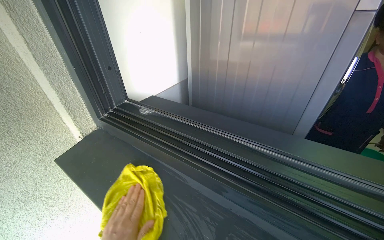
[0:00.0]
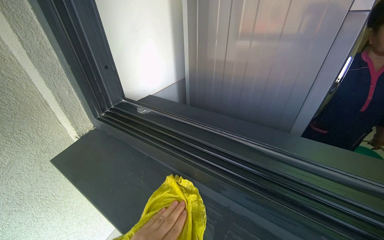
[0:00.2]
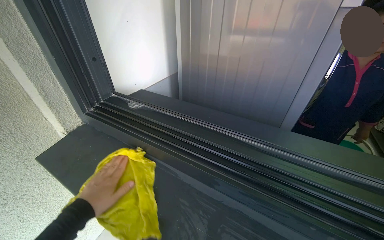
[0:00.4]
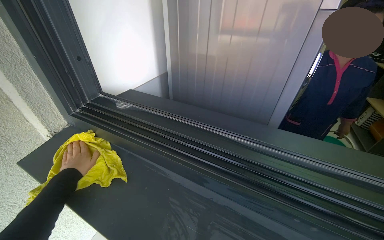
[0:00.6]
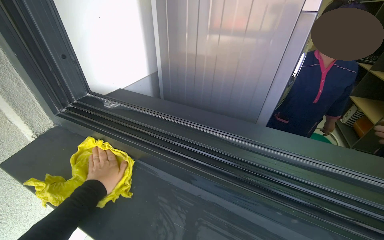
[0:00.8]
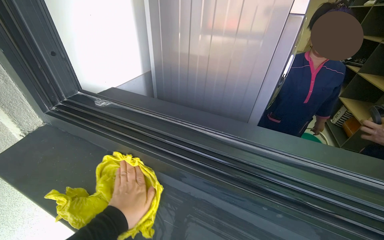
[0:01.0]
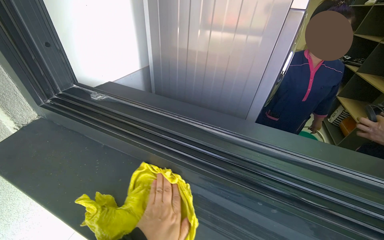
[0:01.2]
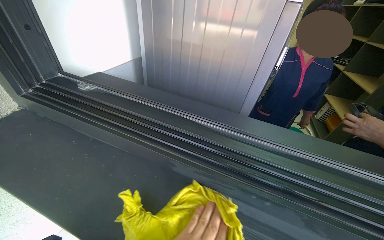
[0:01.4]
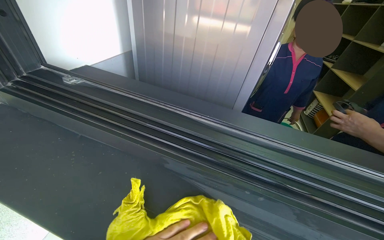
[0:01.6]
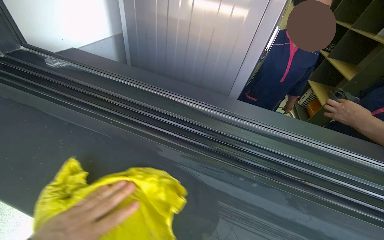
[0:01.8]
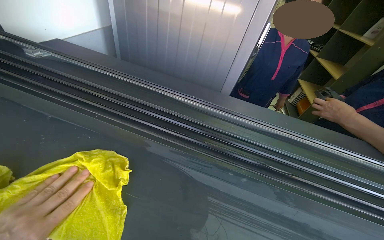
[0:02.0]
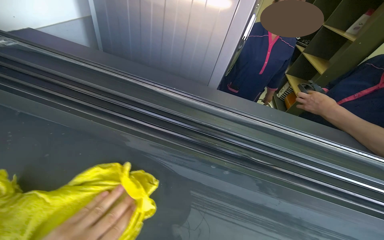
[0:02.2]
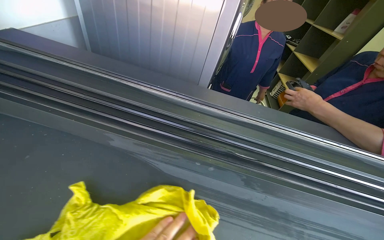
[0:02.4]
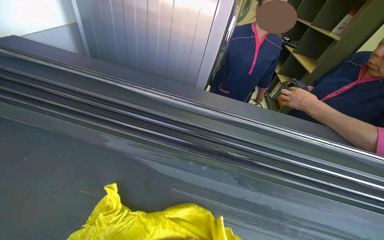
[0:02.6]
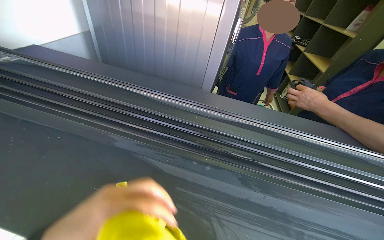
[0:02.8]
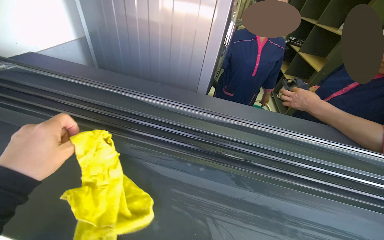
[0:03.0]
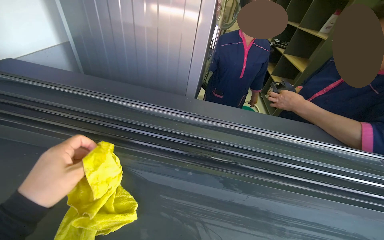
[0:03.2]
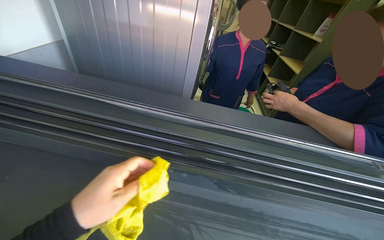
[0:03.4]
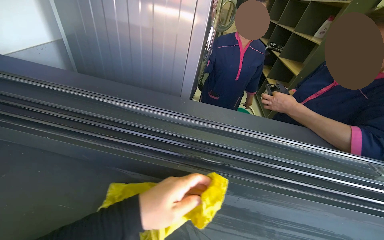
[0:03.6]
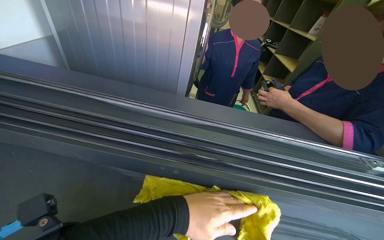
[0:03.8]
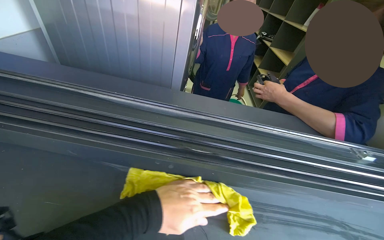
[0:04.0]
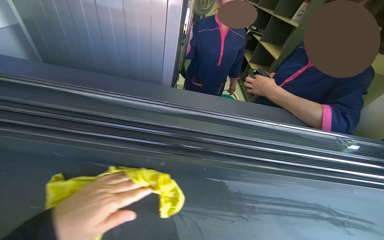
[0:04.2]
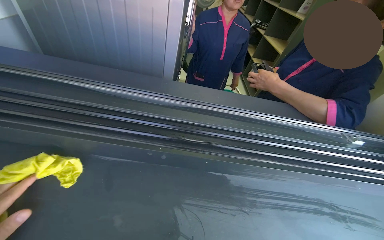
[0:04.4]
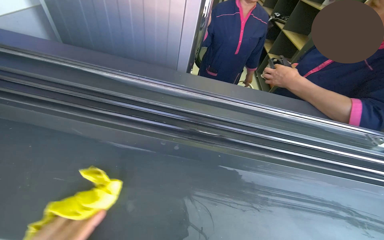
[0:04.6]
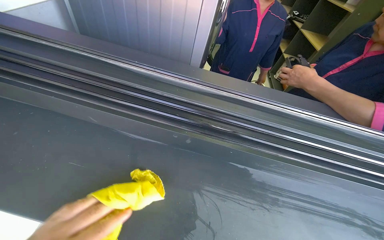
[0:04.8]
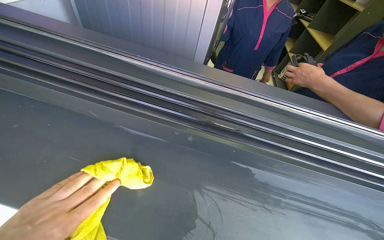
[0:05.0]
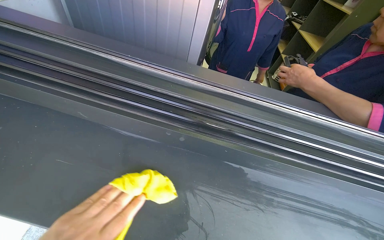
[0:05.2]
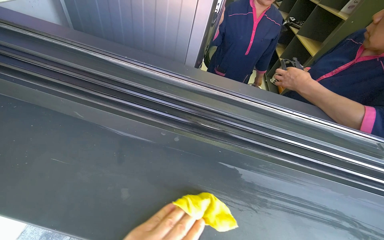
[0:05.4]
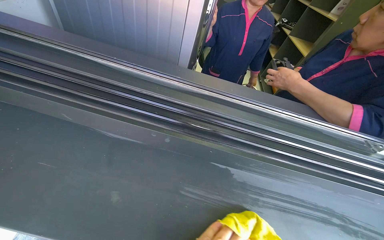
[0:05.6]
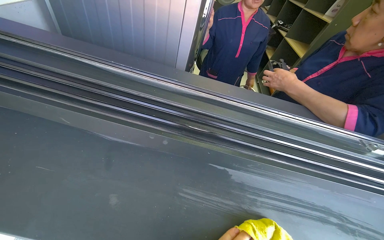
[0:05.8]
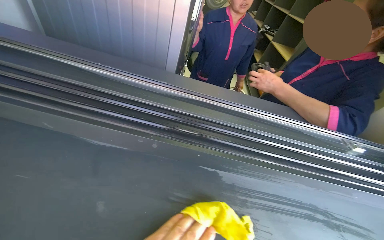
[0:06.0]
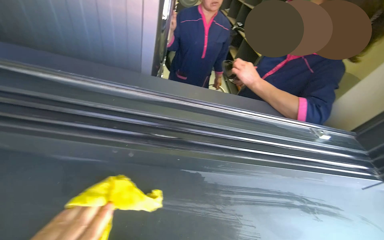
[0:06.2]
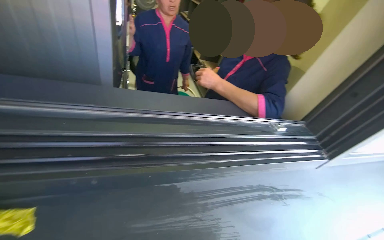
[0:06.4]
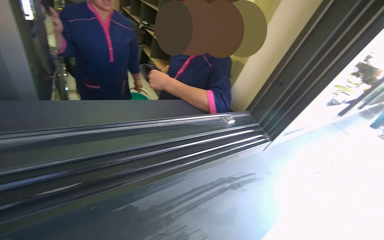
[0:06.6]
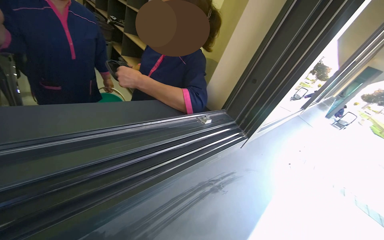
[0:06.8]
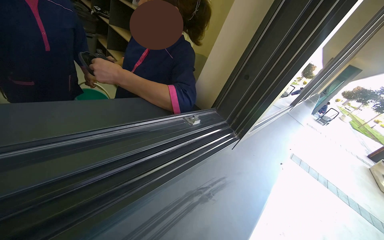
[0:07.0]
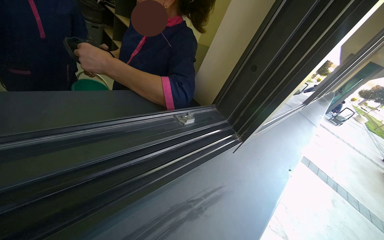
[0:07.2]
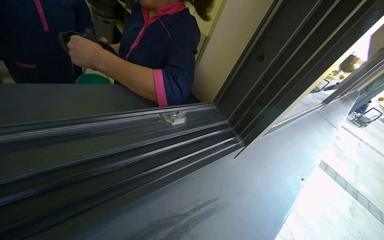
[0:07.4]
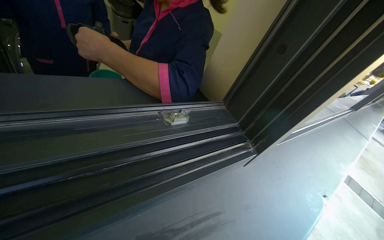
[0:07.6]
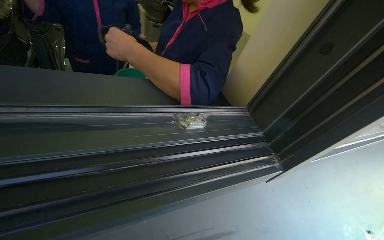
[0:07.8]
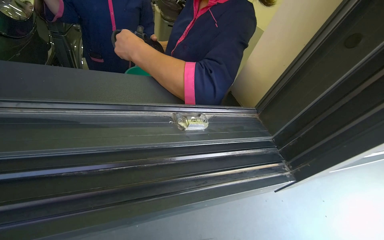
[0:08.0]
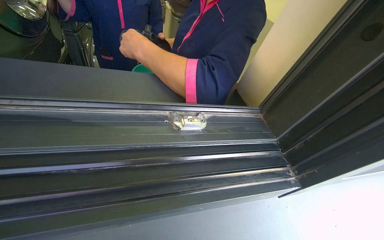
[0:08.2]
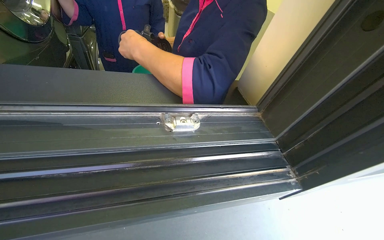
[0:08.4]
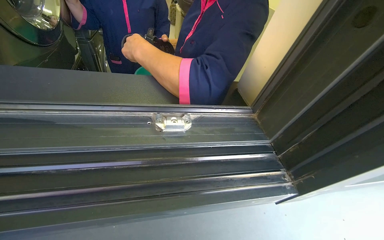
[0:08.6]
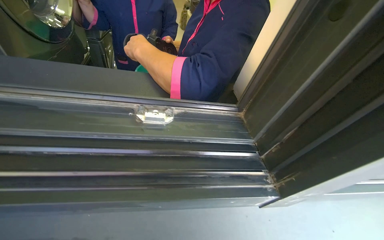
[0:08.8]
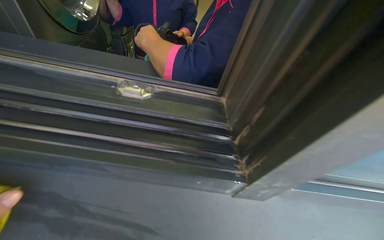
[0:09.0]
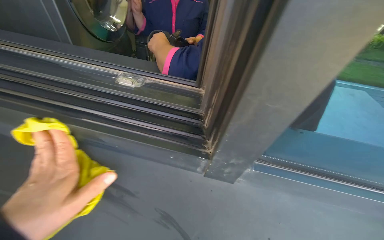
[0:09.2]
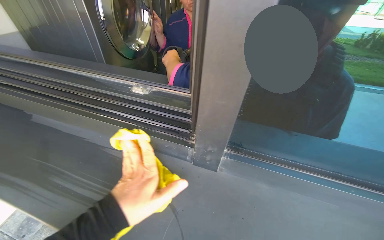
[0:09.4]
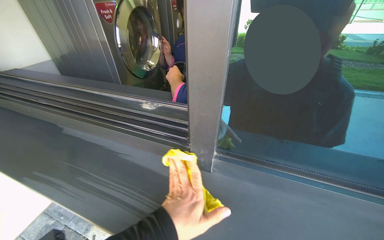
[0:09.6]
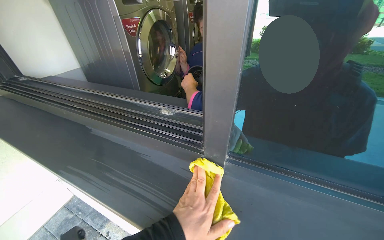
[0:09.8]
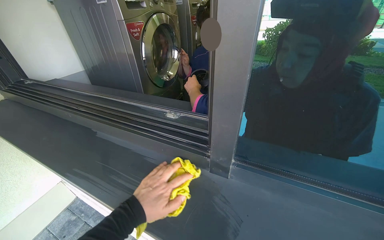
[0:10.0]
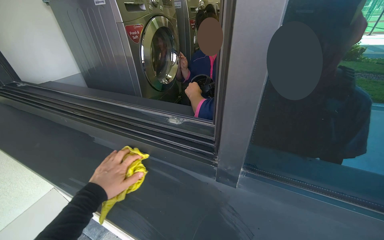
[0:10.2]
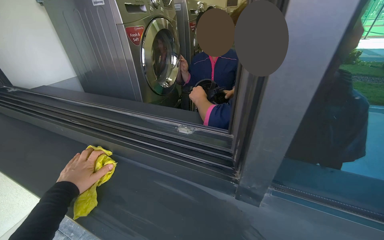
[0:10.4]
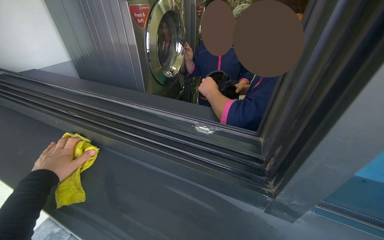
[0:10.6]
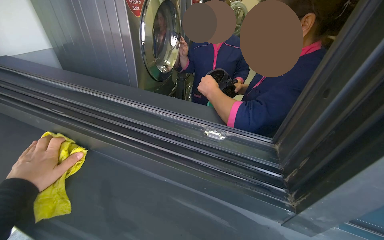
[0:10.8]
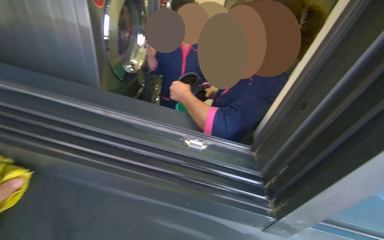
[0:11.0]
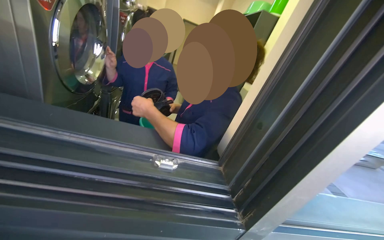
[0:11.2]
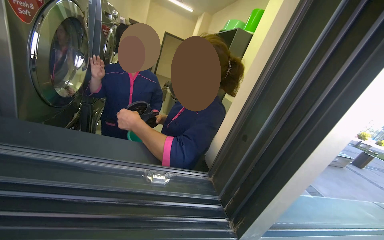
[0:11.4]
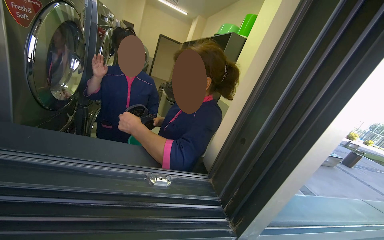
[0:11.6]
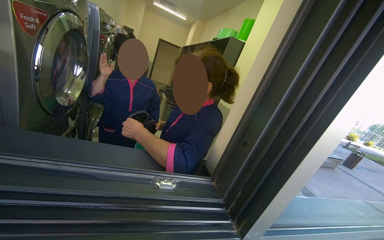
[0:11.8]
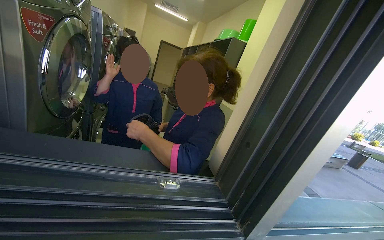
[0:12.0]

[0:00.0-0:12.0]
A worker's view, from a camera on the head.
Job: wiping surfaces.
The whole recording: Wiping window frame. The worker wipes the inside of the opened window frames with a yellow cloth.
0:00.0 to 0:01.6: The camera is aimed approximately 15 degrees further to the right.
0:06.0 to 0:07.6: The head turns to the right by approximately 35 degrees.
0:07.6 to 0:09.0: The wearer's head swings approximately 35 degrees to the left.
0:09.0 to 0:10.4: The view swings about 25 degrees to the left. The wearer looks some 15 degrees further upward.
0:10.4 to 0:12.0: The camera is aimed approximately 40 degrees further to the right.

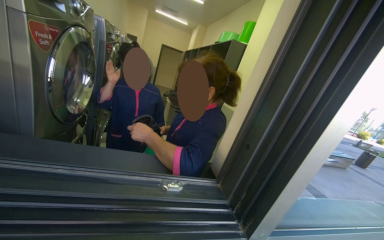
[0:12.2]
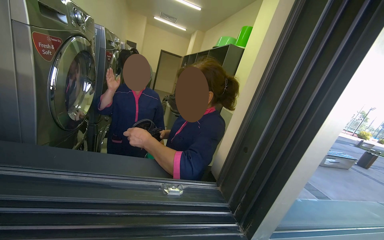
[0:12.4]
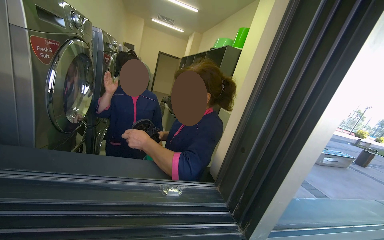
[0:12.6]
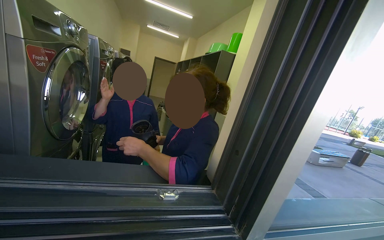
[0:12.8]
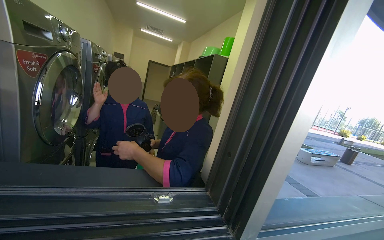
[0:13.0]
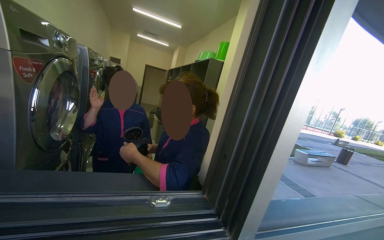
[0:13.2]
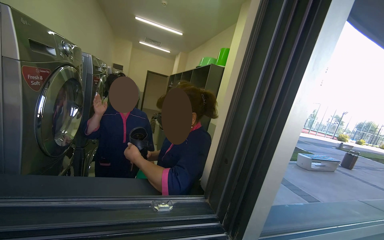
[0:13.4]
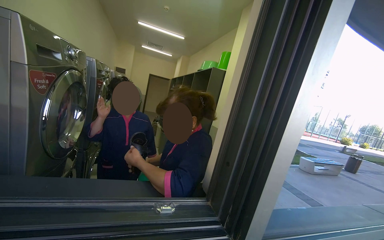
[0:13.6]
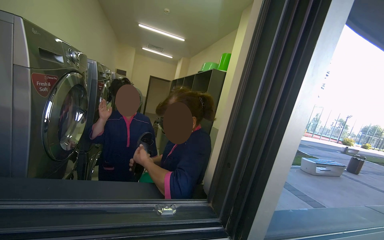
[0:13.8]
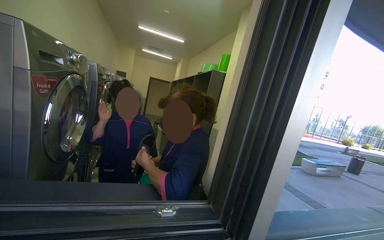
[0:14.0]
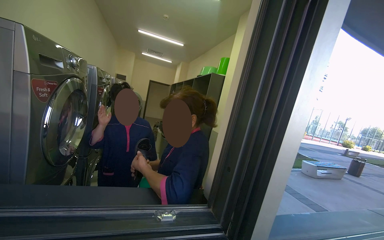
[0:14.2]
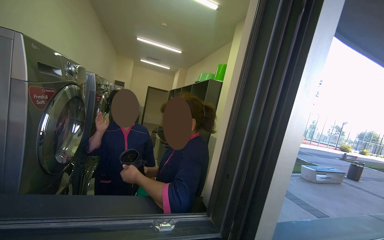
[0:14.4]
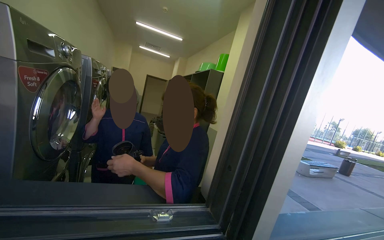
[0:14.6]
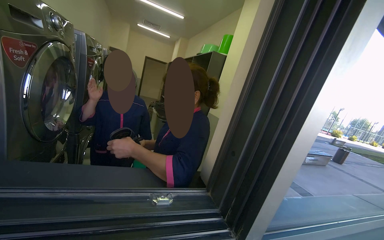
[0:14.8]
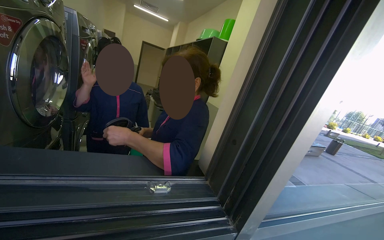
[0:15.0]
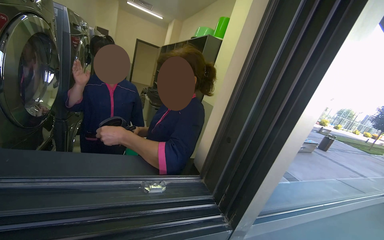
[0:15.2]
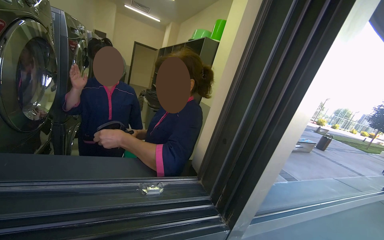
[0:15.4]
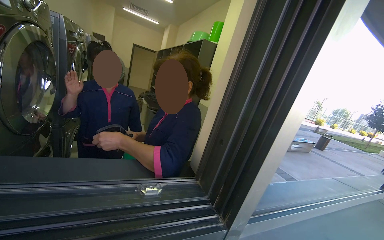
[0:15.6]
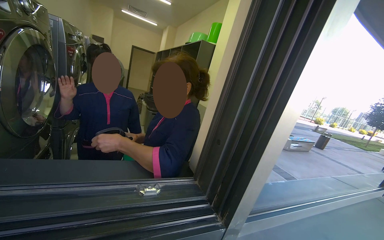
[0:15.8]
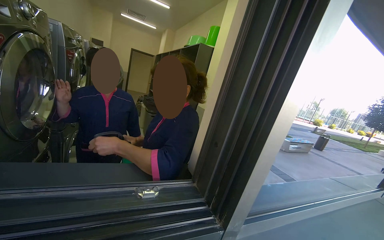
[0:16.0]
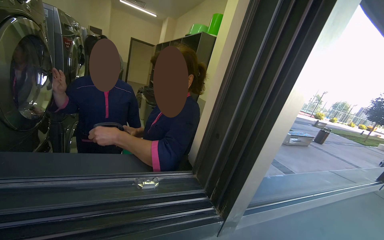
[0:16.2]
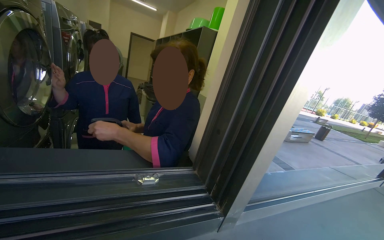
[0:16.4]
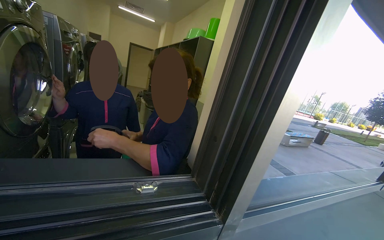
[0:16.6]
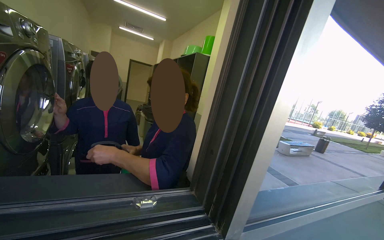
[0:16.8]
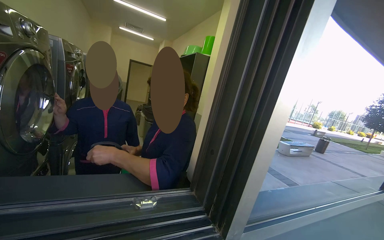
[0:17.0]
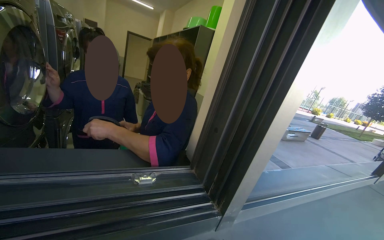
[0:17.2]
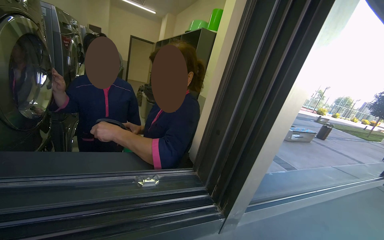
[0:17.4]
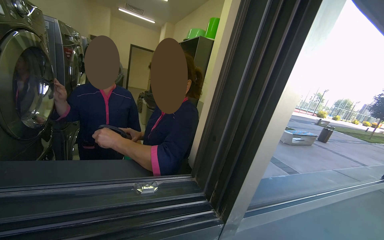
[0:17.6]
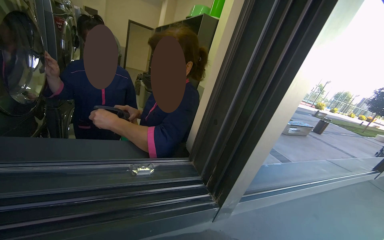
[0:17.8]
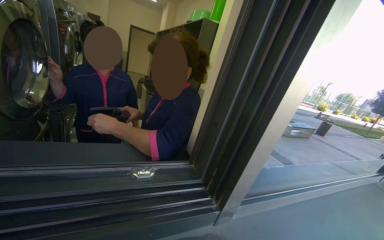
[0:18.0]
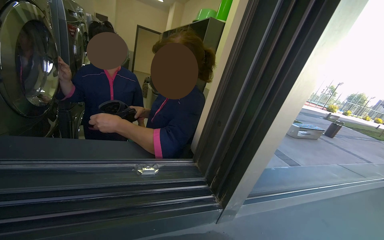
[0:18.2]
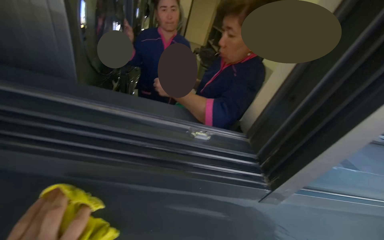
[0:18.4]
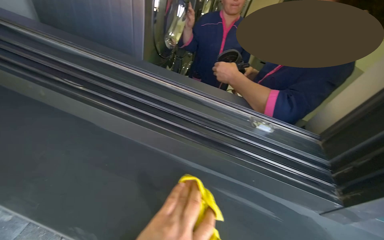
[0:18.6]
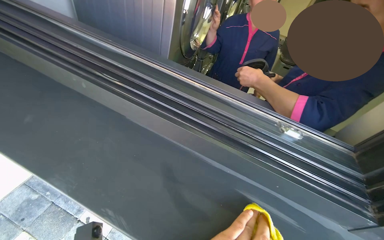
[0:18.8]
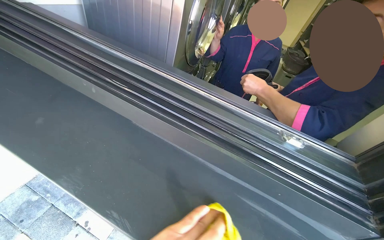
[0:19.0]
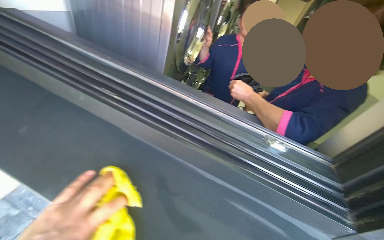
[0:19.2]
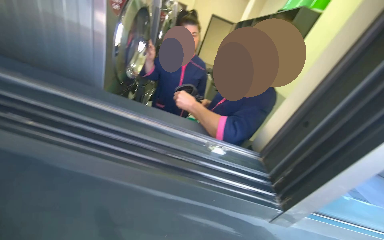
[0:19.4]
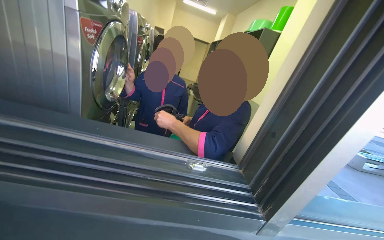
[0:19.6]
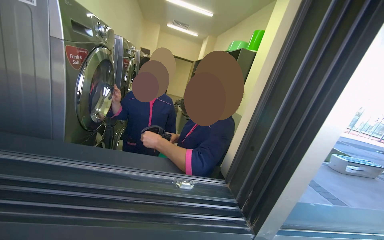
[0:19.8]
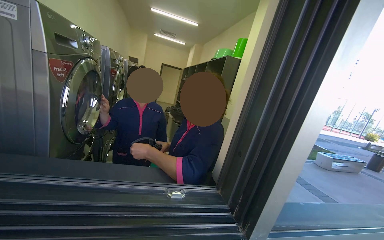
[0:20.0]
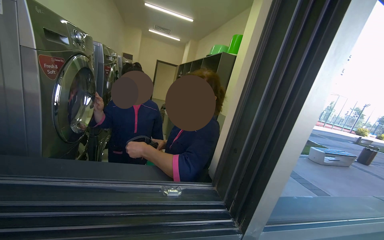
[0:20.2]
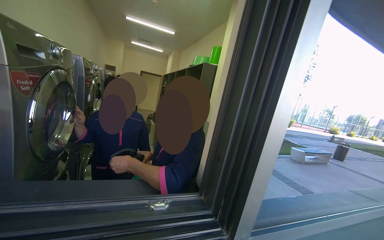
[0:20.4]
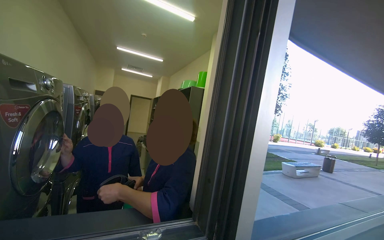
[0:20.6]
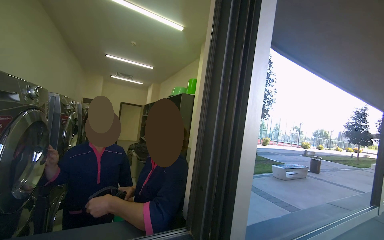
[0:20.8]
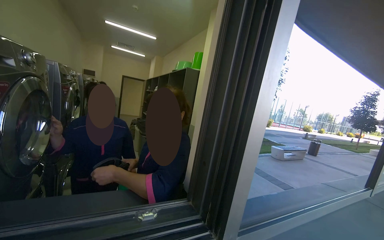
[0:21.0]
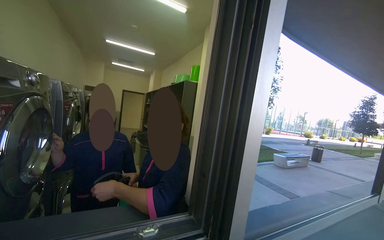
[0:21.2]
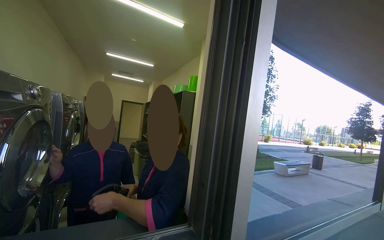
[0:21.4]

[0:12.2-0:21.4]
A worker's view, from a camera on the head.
Job: wiping surfaces.
The whole recording: Wiping window frame. The worker wipes the inside of the opened window frames with a yellow cloth.
0:16.8 to 0:18.4: The head rotates about 20 degrees to the left. The view tips downward by roughly 20 degrees.
0:18.4 to 0:19.8: The view tips upward by roughly 15 degrees.
0:19.8 to 0:21.4: The wearer's head swings approximately 20 degrees to the right. The camera pitches upward, by approximately 15 degrees.
